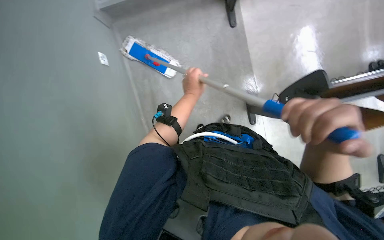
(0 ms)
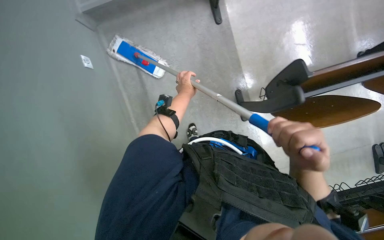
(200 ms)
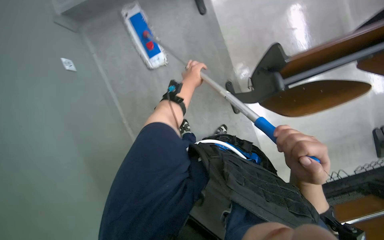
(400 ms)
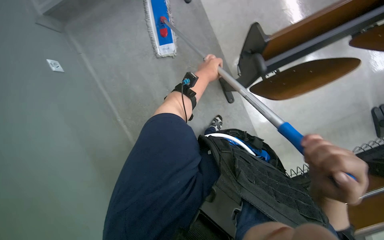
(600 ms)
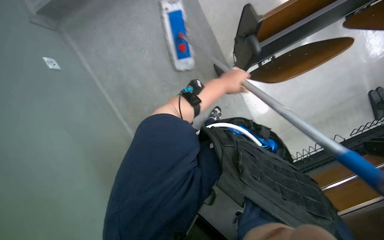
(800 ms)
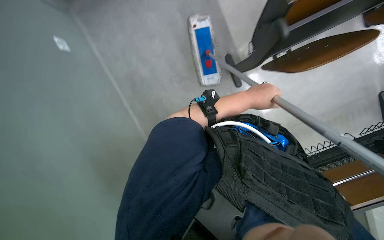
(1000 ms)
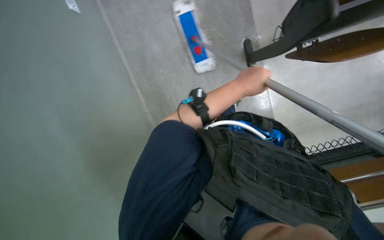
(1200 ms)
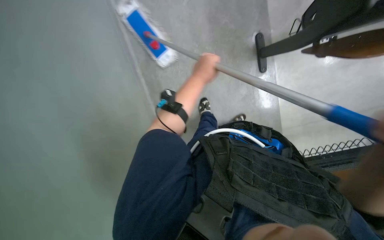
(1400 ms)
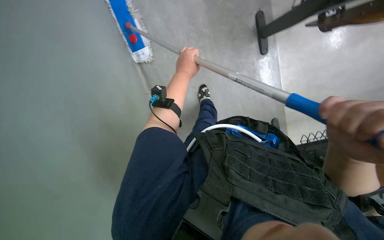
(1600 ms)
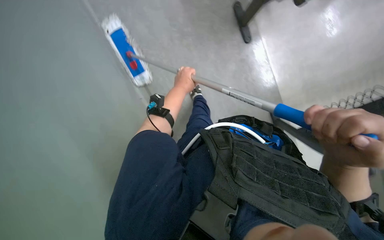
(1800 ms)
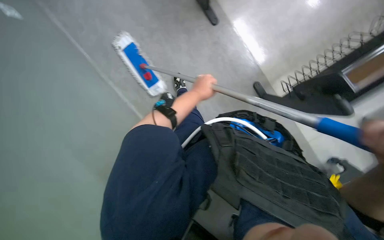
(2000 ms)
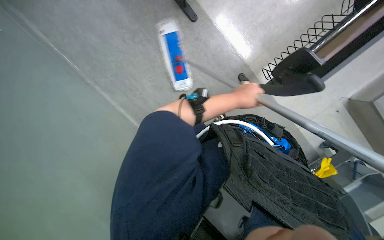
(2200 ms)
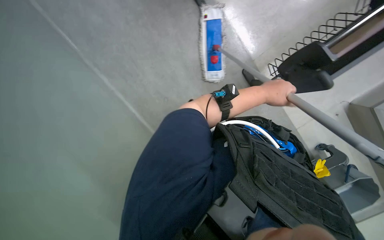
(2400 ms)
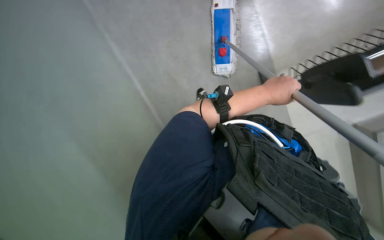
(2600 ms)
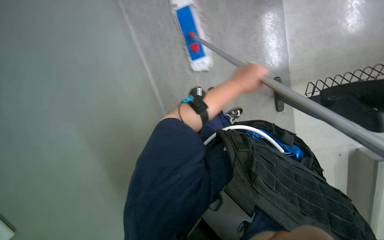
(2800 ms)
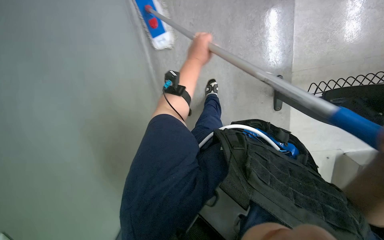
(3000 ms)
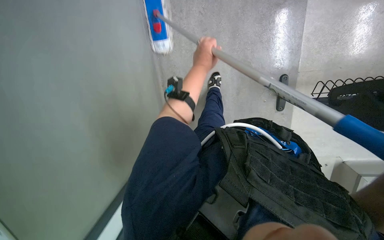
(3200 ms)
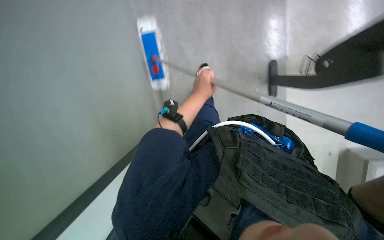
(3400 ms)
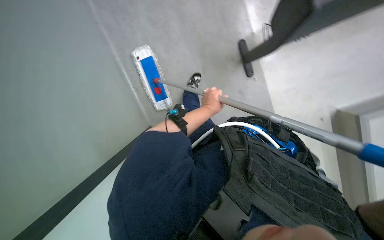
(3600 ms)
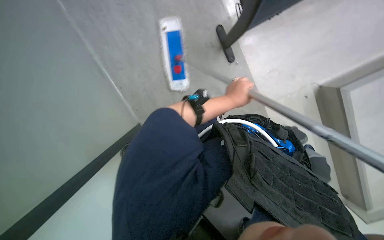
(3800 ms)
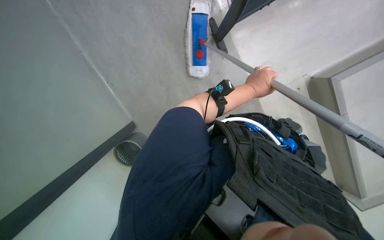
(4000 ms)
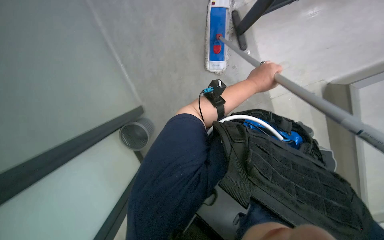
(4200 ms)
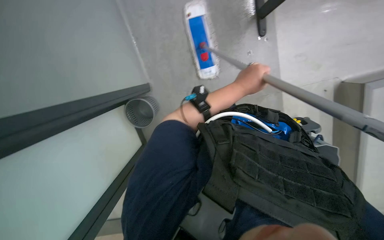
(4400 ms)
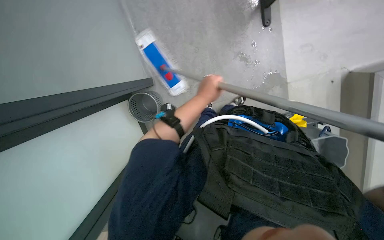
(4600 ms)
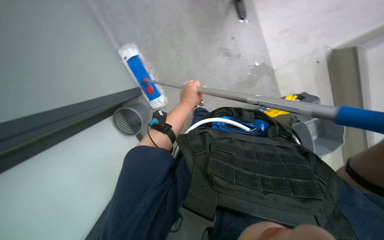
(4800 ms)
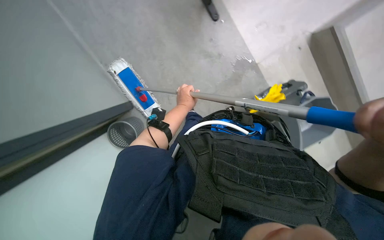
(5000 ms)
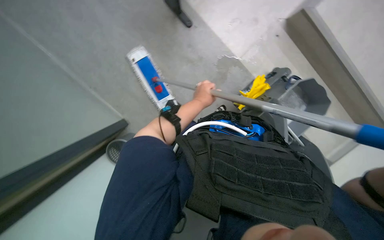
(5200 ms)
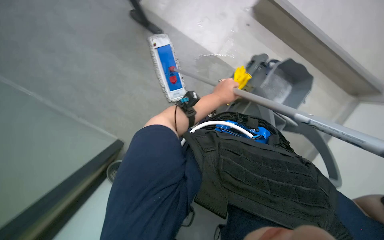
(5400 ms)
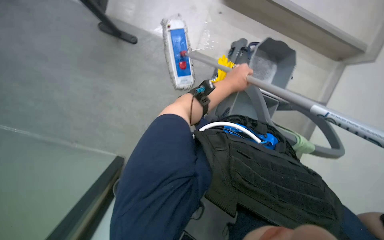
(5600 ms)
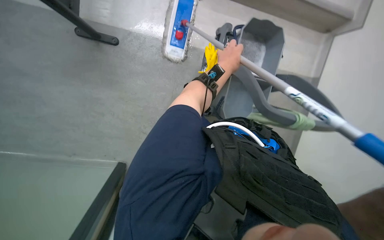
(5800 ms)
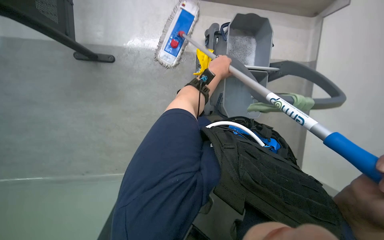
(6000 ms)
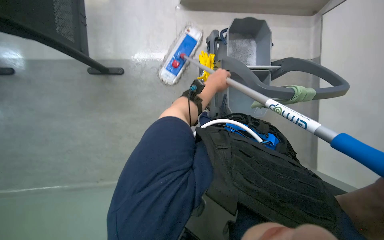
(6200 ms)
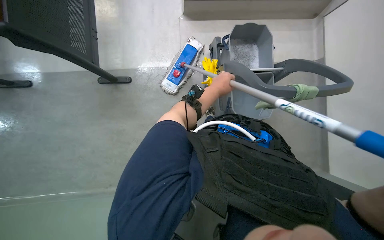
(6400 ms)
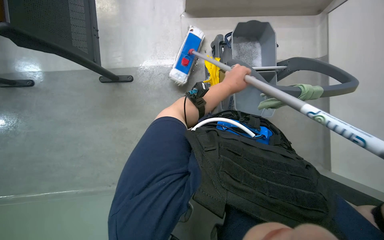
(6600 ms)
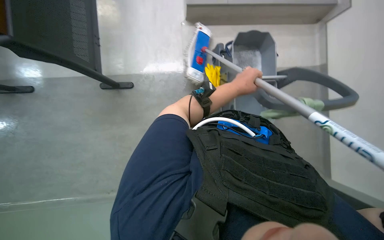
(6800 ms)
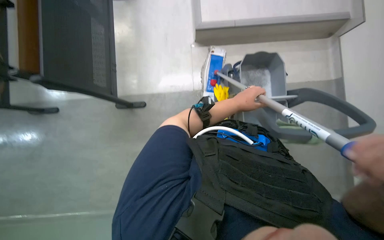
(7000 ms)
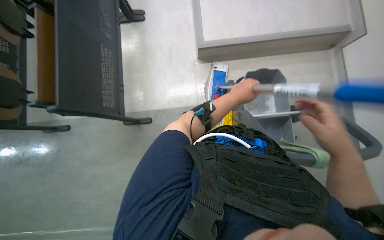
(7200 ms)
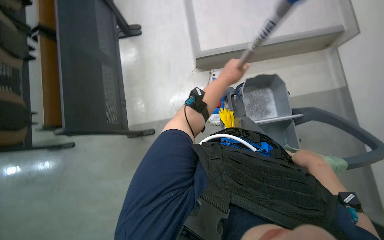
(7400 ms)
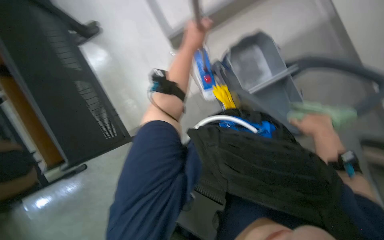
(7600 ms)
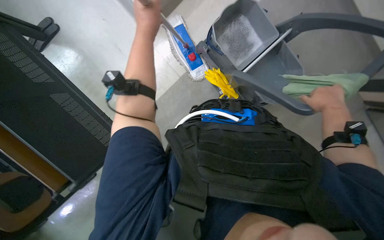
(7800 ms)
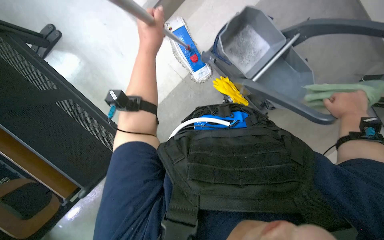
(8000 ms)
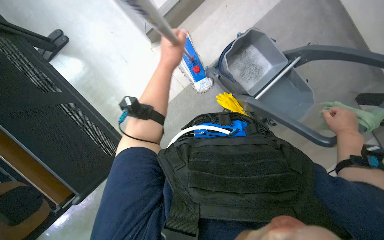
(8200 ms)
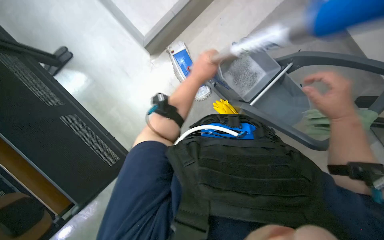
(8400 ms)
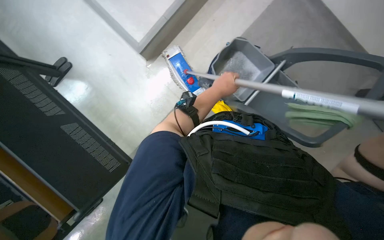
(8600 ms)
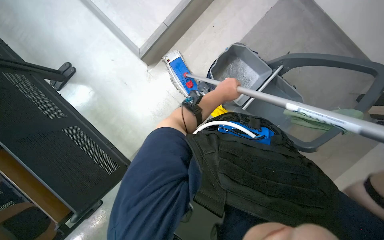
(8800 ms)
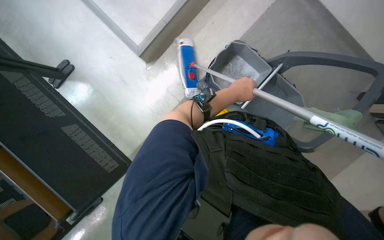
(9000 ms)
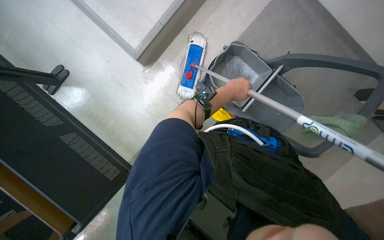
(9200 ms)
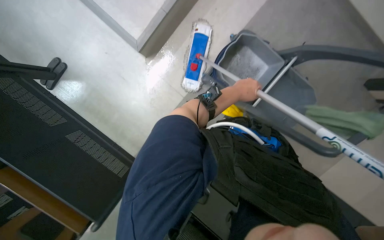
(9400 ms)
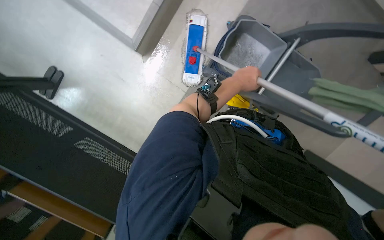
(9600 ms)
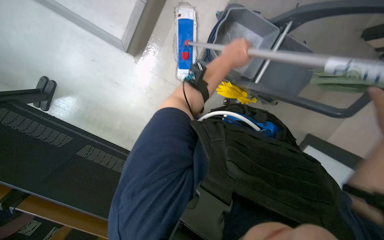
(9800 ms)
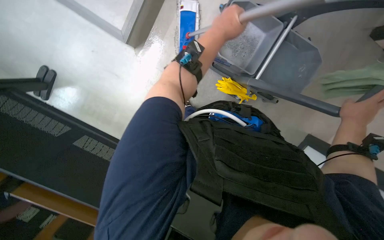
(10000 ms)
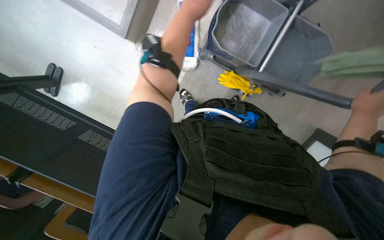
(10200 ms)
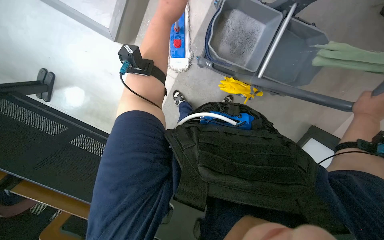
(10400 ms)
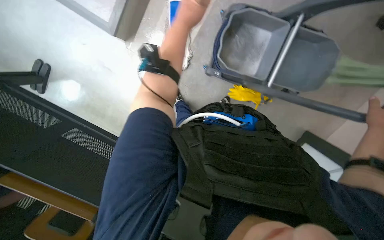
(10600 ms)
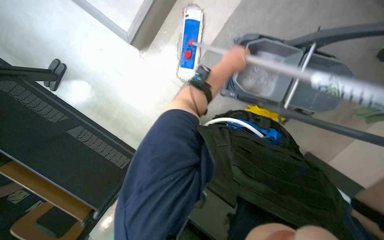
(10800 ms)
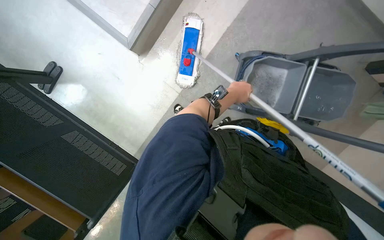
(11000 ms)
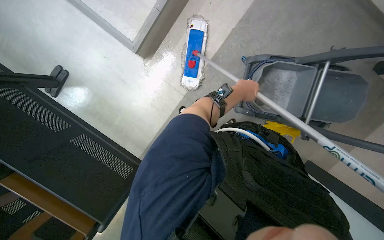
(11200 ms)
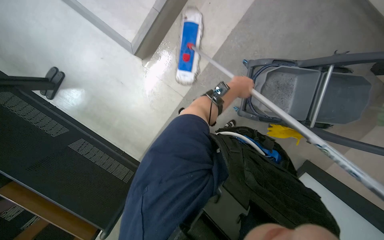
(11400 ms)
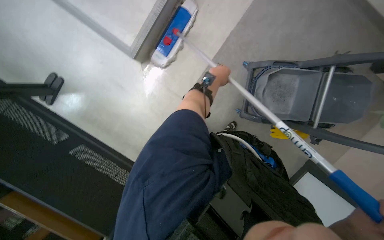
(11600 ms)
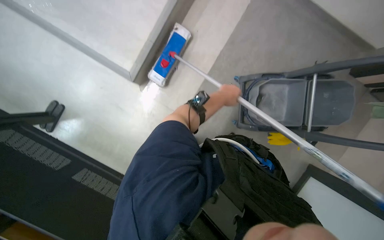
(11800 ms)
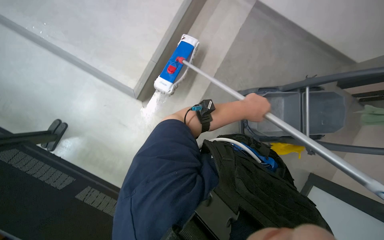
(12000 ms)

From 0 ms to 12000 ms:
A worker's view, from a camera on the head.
Job: mopping floor.
The whole recording: Mopping classroom floor. The worker mops the classroom floor with a long-handled mop.
From 0 ms to 1600 ms: The view tilts about 15 degrees downward. The left hand goes to the right and returns, approximately 30 cm each way.
From 3000 ms to 4400 ms: The left hand moves down the picture and to the right, roughly 20 cm.
From 4400 ms to 6000 ms: The camera is carried some 50 cm. The scene rotates counterclockwise by roughly 65 degrees.
From 6000 ms to 7600 ms: Everything in view rotates some 30 degrees counterclockwise.
From 7600 ms to 9000 ms: The left hand goes some 30 cm to the right.
From 9000 ms to 10400 ms: The left hand goes about 25 cm to the left and up the picture.
From 10400 ms to 12000 ms: The view tilts some 15 degrees upward. The left hand goes some 10 cm down the picture.

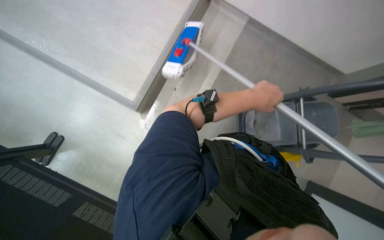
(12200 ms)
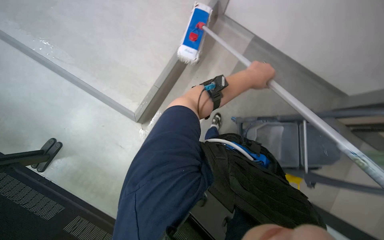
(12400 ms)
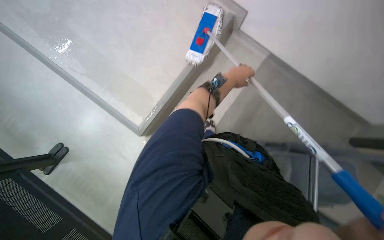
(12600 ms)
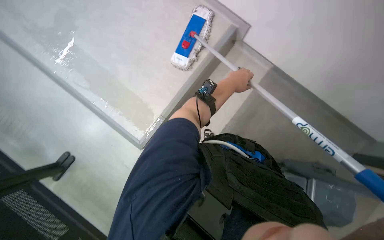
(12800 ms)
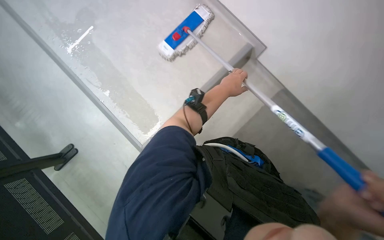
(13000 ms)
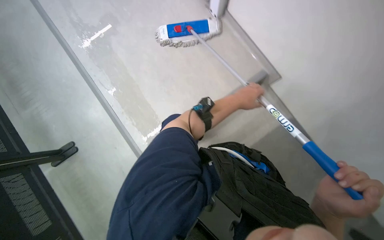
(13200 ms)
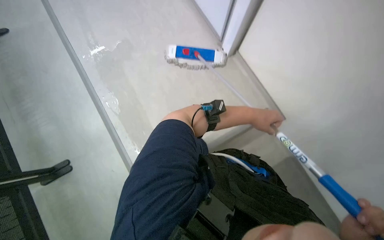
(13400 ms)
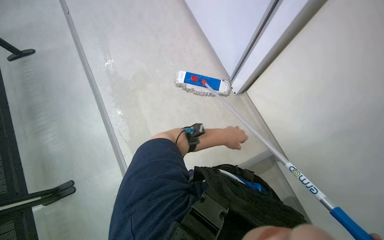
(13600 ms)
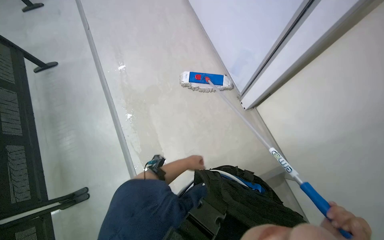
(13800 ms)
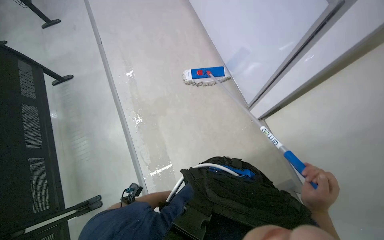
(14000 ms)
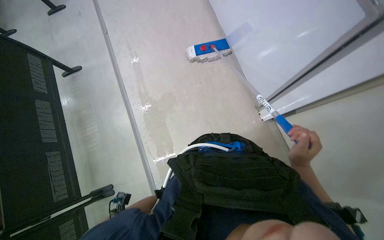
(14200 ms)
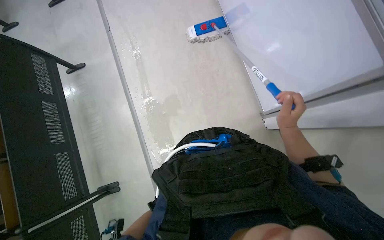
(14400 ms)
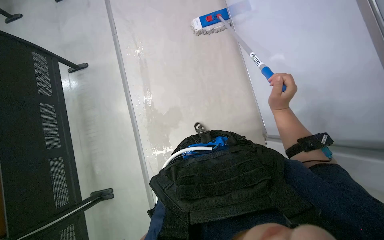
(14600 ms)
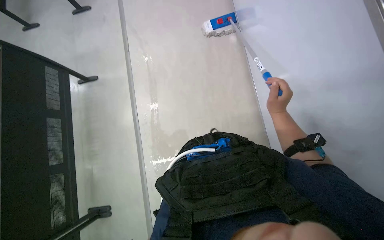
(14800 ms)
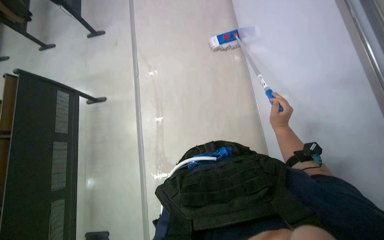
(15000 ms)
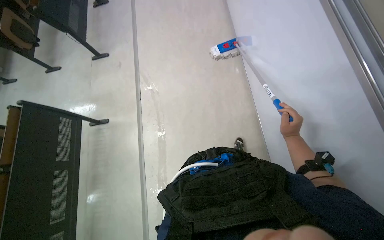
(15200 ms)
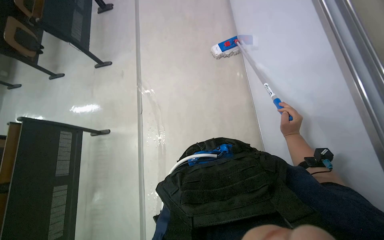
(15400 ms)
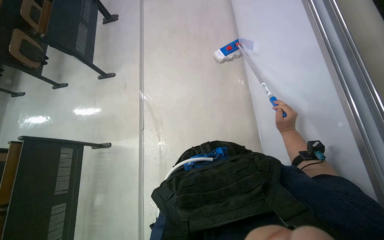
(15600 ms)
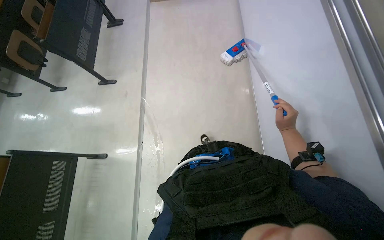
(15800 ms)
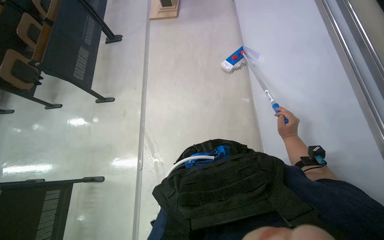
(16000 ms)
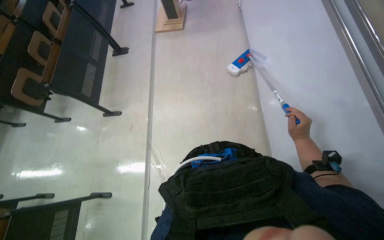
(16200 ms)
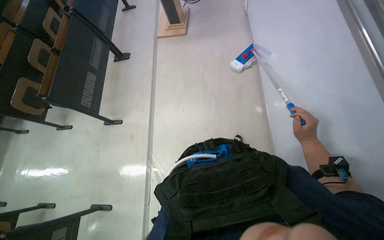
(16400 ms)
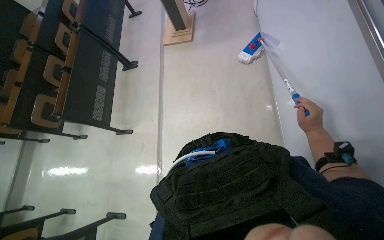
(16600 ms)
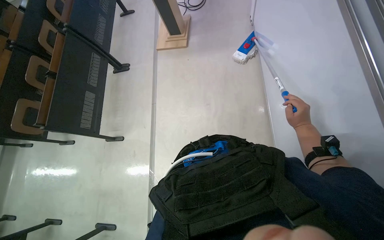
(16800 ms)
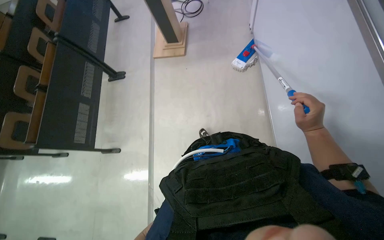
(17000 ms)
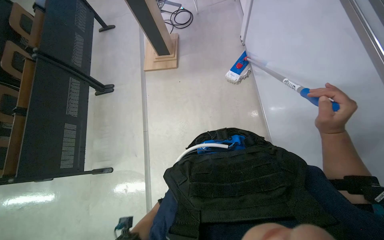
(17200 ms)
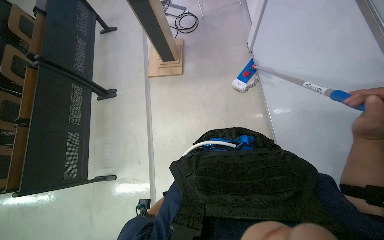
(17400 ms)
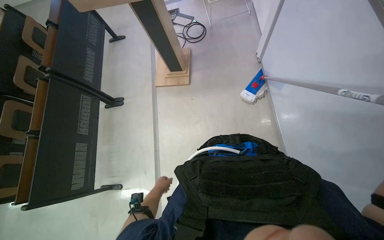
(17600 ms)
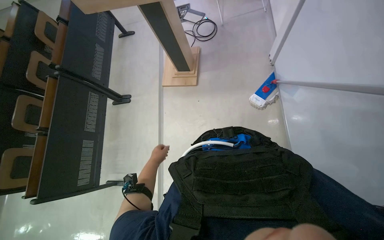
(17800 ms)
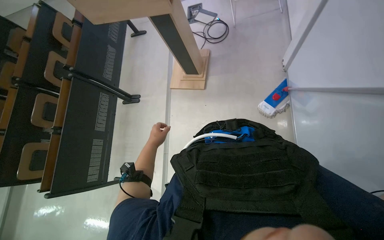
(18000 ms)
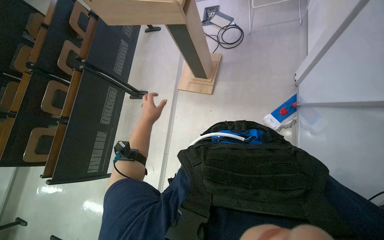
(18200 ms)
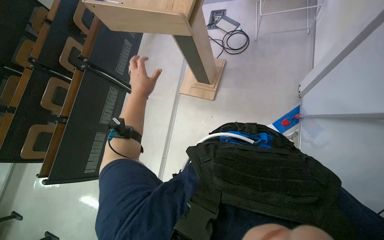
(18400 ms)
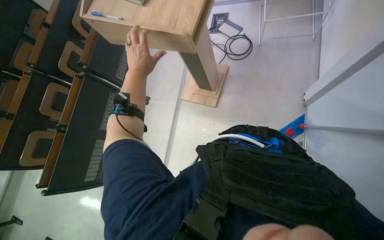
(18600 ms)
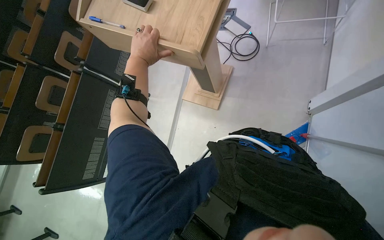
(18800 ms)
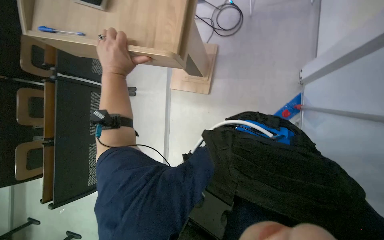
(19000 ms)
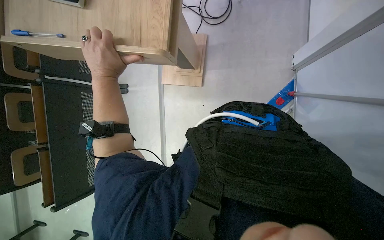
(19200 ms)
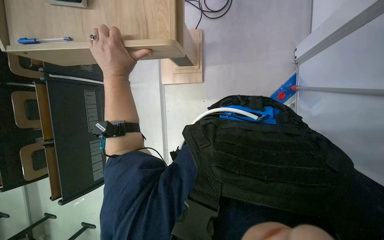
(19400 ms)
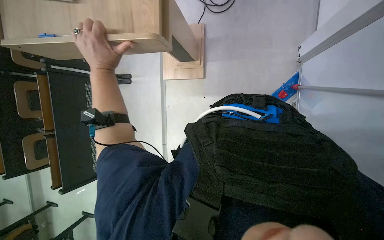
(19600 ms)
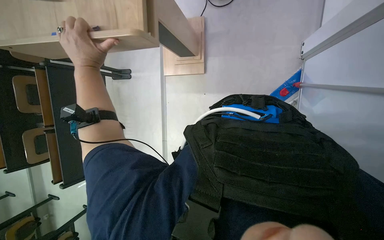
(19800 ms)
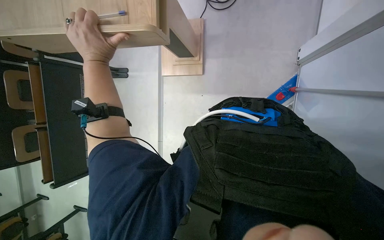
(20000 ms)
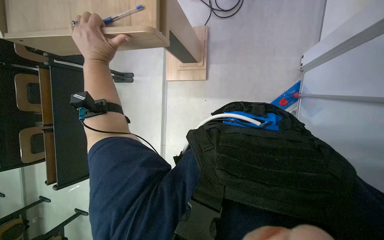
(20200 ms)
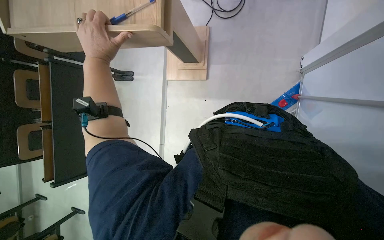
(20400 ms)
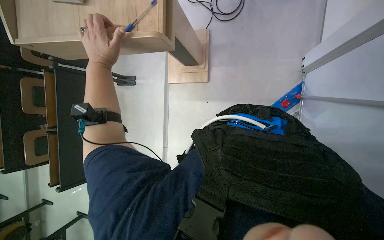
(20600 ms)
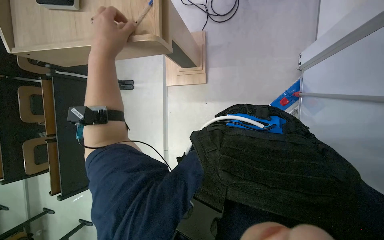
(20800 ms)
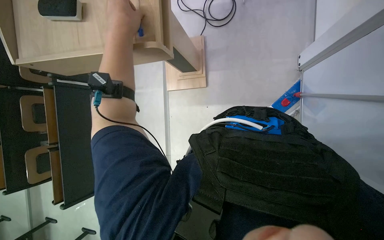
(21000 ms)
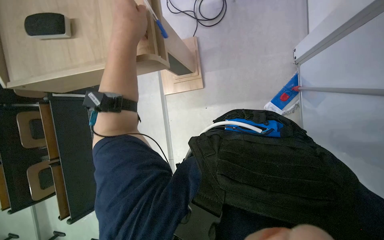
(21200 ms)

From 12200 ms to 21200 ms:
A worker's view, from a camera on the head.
Job: mopping floor.
The whole recording: Mopping classroom floor. The worker mops the classroom floor with a long-handled mop.
From 12200 ms to 13800 ms: The camera pitches upward, by about 25 degrees. The left hand moves to the left, farther from the camera and down the picture, about 30 cm.
From 13800 ms to 15200 ms: The view swings about 15 degrees to the left.
From 16600 ms to 18200 ms: The head travels about 1 m.
From 18200 ms to 19800 ms: The wearer moves approximately 40 cm. The view tips downward by approximately 20 degrees.
From 19800 ms to 21200 ms: The left hand travels to the right by about 15 cm.
